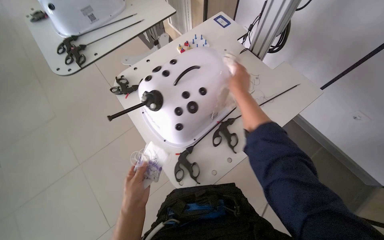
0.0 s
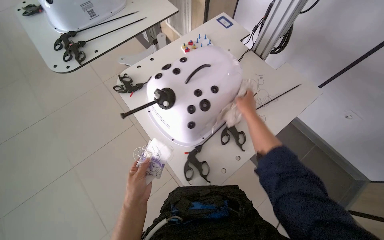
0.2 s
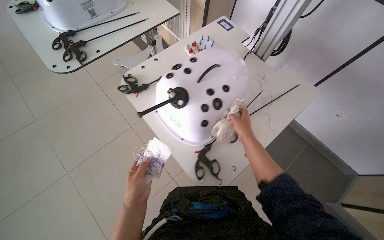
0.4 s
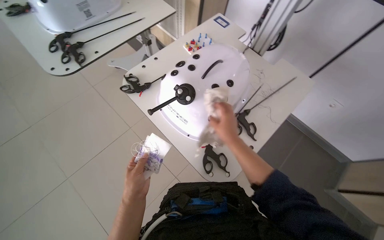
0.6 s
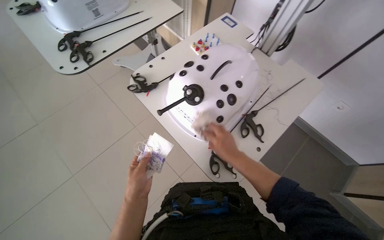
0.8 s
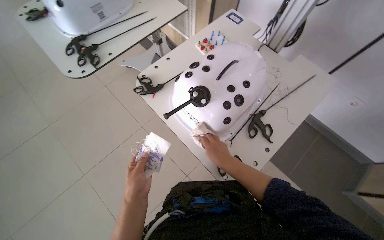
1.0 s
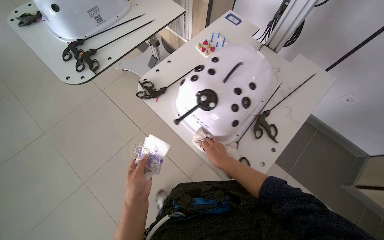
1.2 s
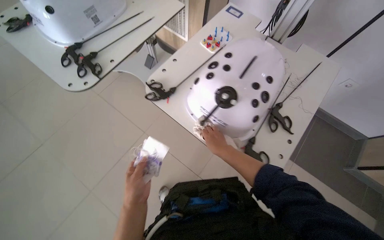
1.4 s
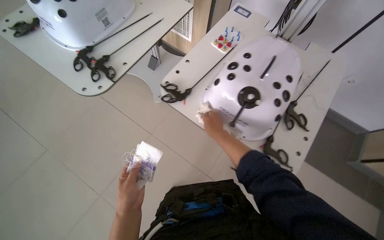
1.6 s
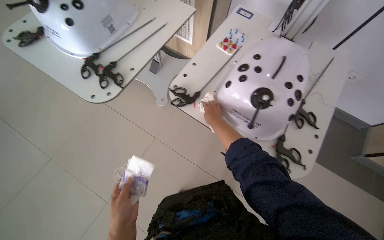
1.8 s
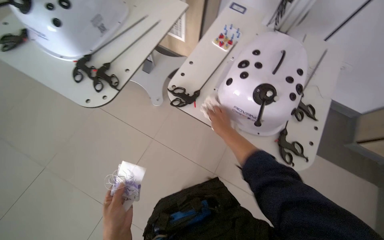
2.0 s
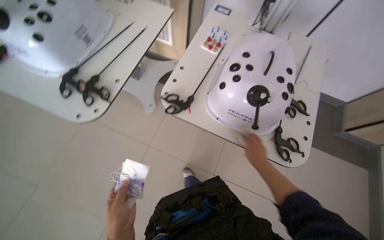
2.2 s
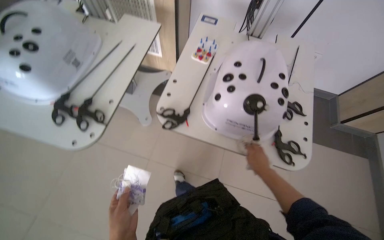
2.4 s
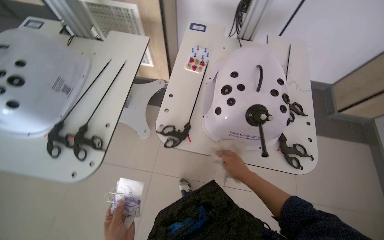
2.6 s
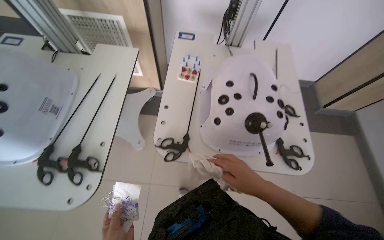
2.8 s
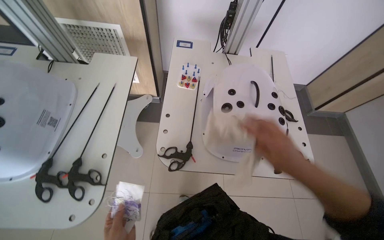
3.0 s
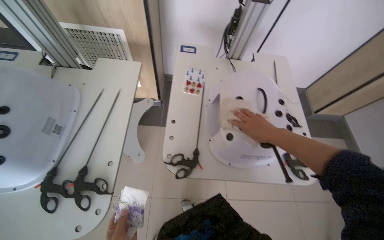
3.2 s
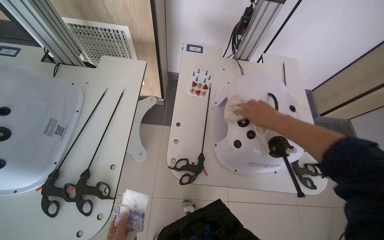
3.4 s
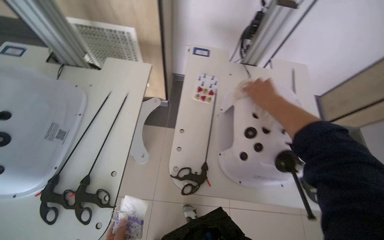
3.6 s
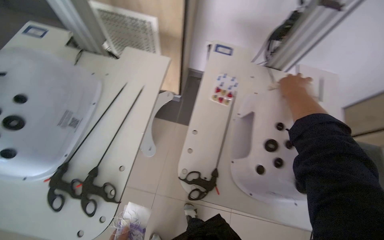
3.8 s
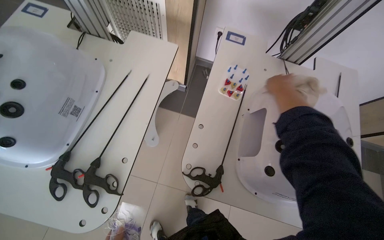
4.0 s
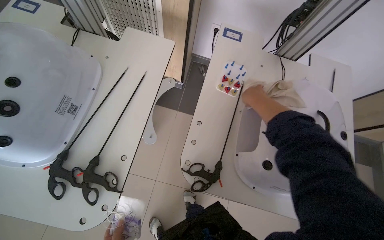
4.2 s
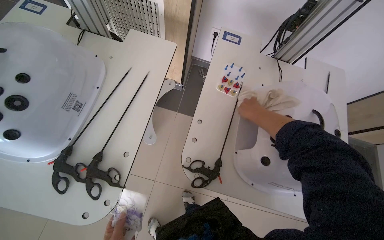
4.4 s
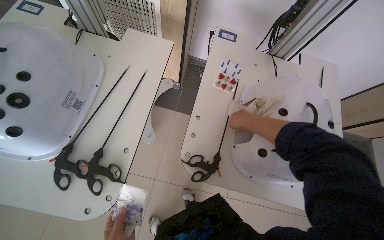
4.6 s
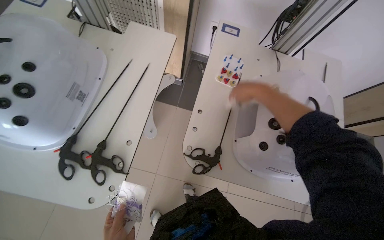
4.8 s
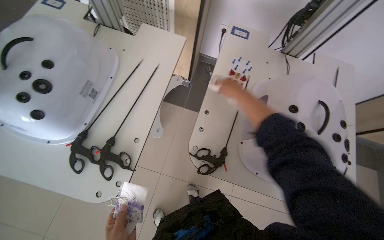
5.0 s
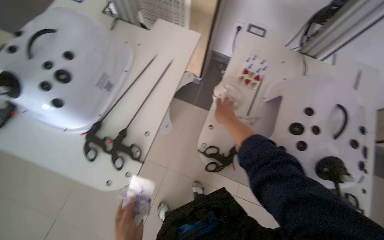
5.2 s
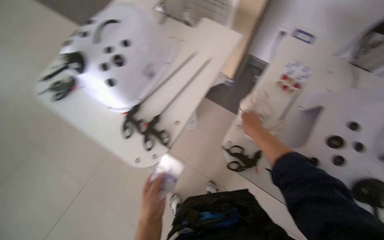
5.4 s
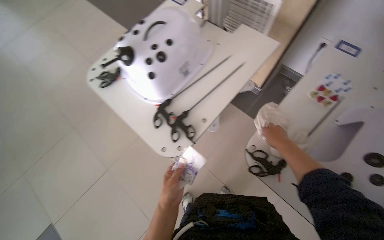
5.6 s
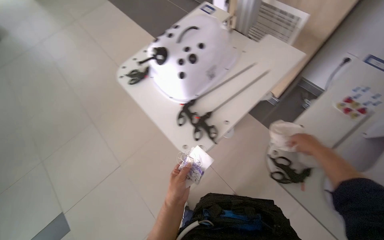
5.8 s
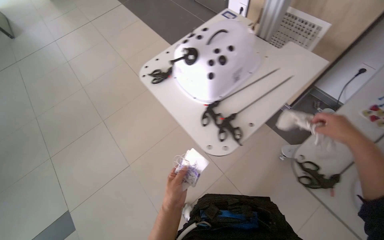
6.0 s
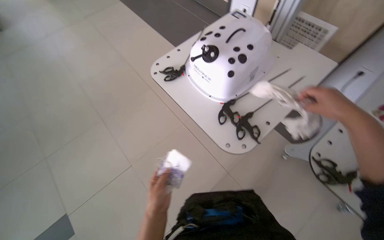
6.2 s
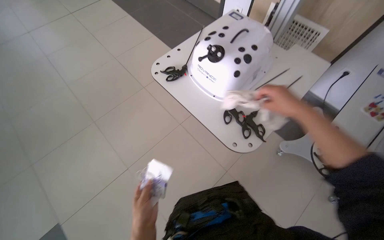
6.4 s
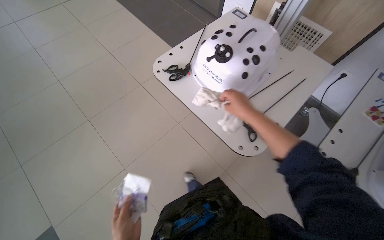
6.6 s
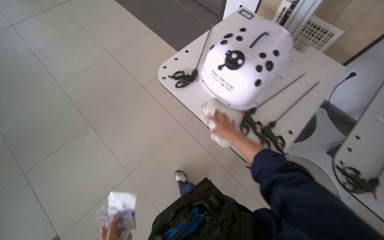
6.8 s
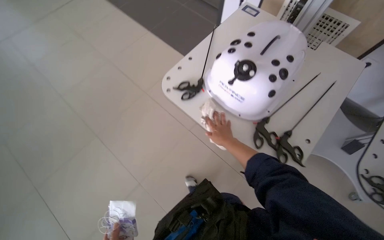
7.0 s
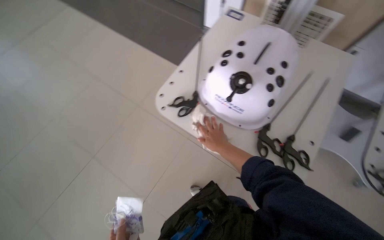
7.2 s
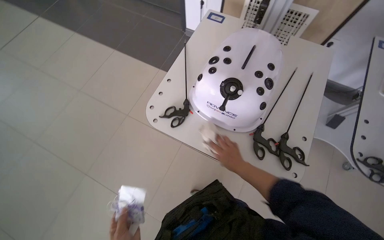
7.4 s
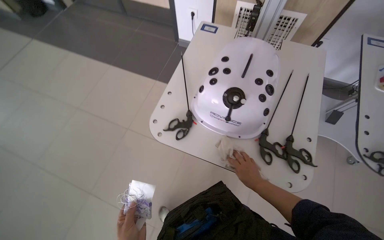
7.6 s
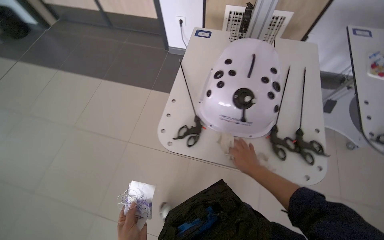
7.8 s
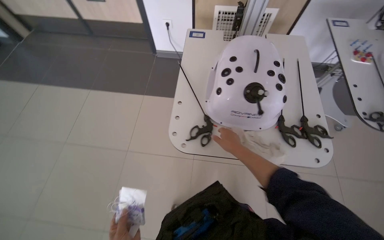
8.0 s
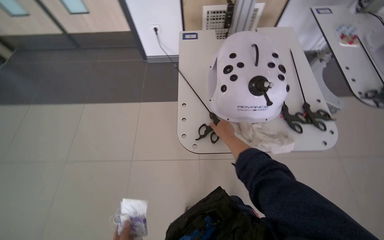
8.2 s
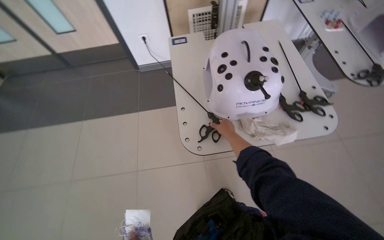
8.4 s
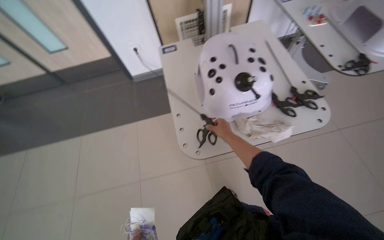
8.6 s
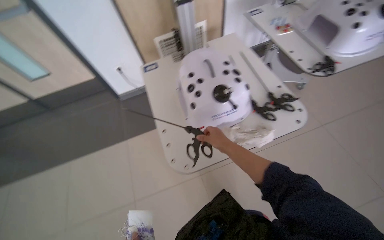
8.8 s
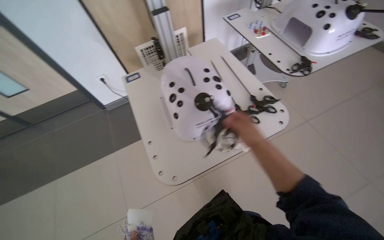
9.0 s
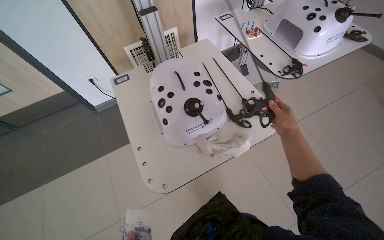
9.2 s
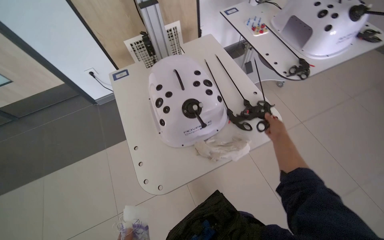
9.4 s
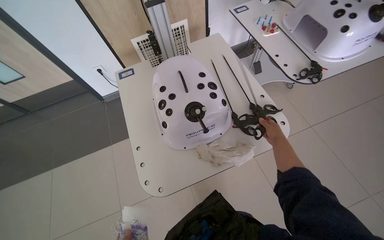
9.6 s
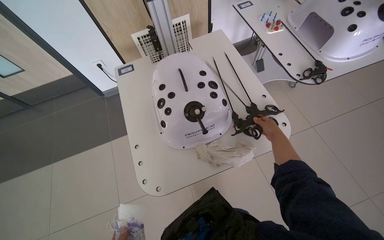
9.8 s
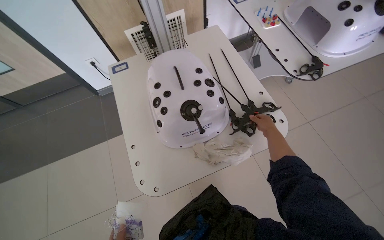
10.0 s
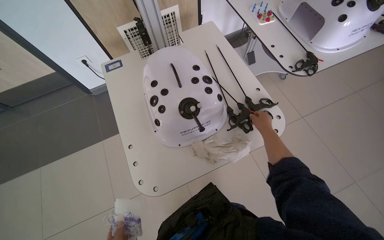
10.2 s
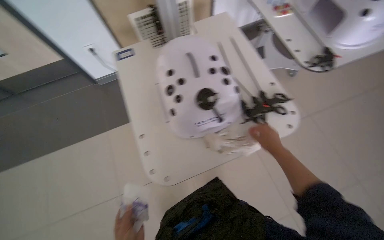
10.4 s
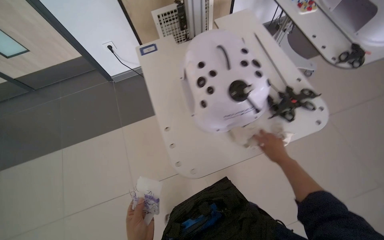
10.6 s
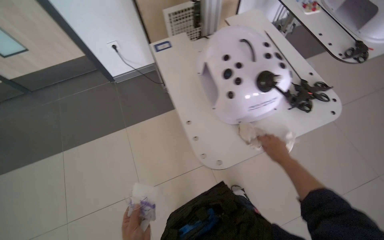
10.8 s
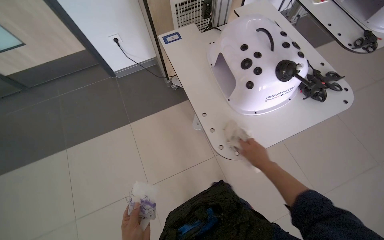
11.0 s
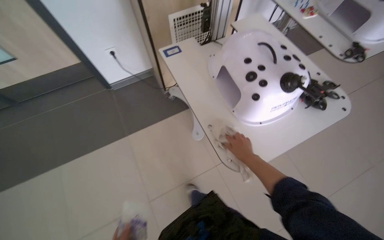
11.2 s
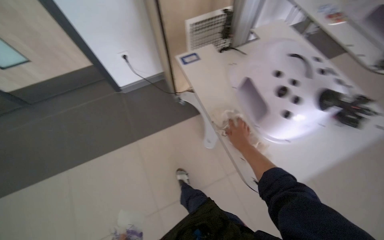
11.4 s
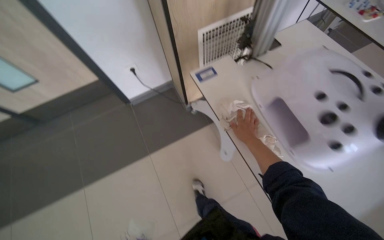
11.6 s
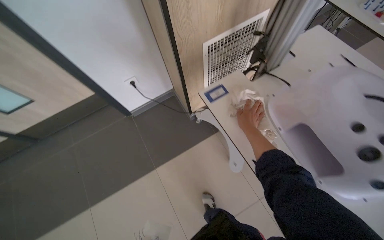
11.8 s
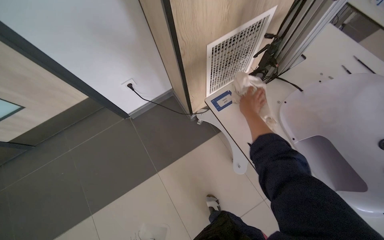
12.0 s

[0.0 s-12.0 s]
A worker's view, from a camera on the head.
Job: wiping surfaces.
The whole recording: Wiping various surfaces in the room. The worker wipes the side of the wooden desk, the projector screen stand, and two simulator devices.
0.0 to 1.6 s: The camera is carried to the left, approximately 40 cm. The head rotates roughly 15 degrees to the right.
1.6 to 3.0 s: The wearer looks roughly 35 degrees further to the right. The right hand goes approximately 15 cm nearer to the camera.
3.0 to 4.4 s: The right hand travels up the picture, farther from the camera and to the left by some 35 cm.
4.4 to 6.0 s: The head turns to the left by some 40 degrees.
6.0 to 7.6 s: The head travels roughly 40 cm. The head turns to the right by approximately 30 degrees.
7.6 to 9.0 s: The head turns to the right by some 45 degrees.
9.0 to 10.4 s: The right hand heads to the right and farther from the camera, covering about 20 cm.
10.4 to 12.0 s: The wearer moves some 60 cm.

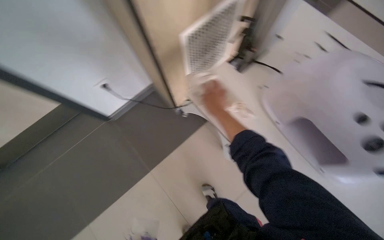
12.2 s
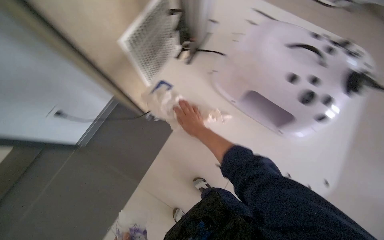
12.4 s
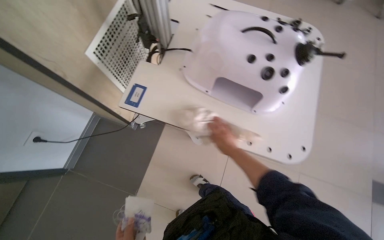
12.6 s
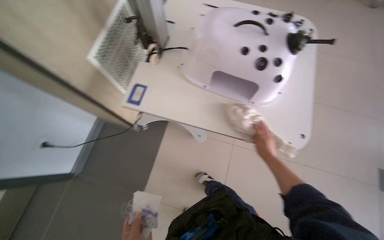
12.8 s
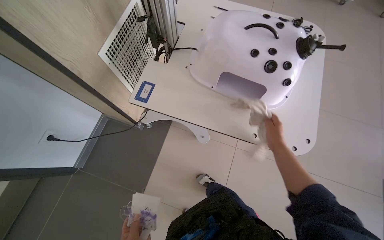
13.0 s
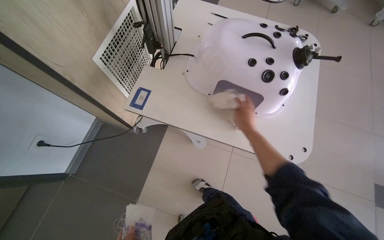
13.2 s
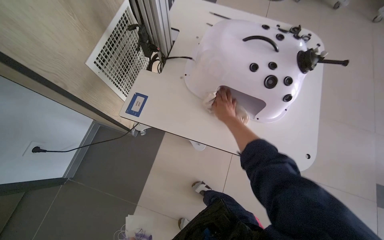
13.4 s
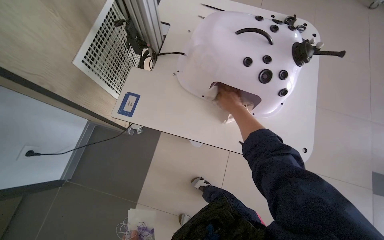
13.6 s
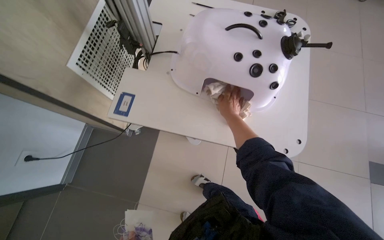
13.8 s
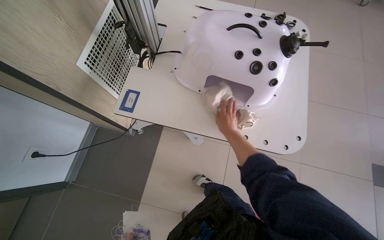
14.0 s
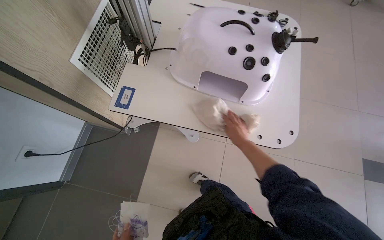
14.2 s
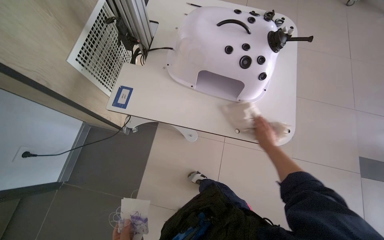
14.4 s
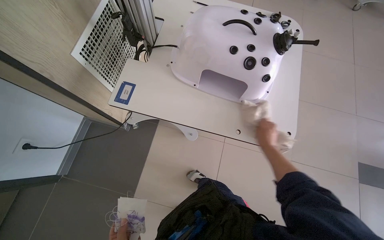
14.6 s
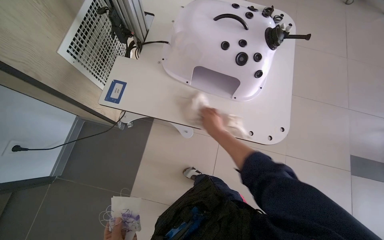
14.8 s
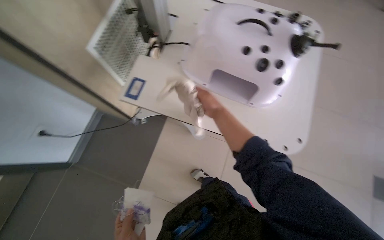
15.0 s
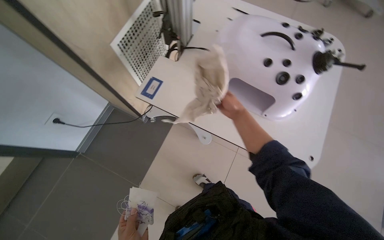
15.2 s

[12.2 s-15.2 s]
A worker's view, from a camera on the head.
Job: wiping surfaces.
The whole recording: Wiping various surfaces in the room. The worker wipes the side of the wooden desk, the projector screen stand, and two simulator devices.
12.2 to 13.8 s: The head rotates about 40 degrees to the right.
13.8 to 15.2 s: The right hand travels to the right and back again, some 15 cm each way.

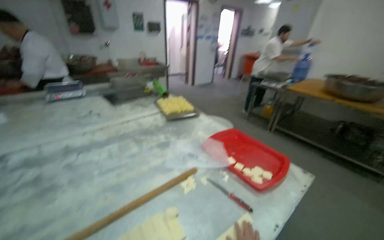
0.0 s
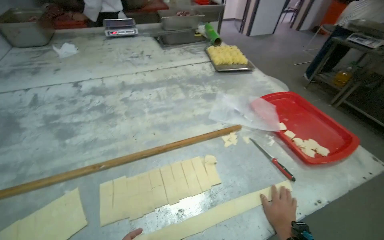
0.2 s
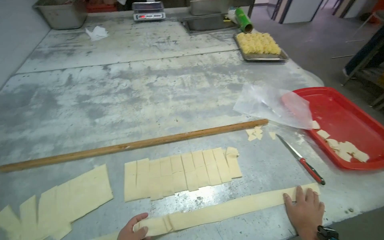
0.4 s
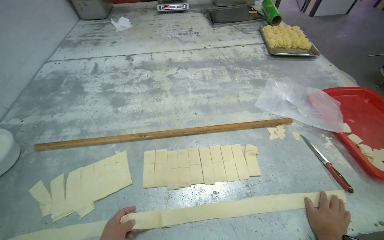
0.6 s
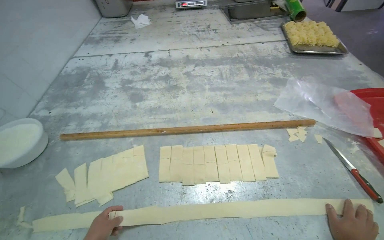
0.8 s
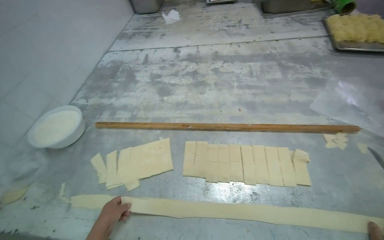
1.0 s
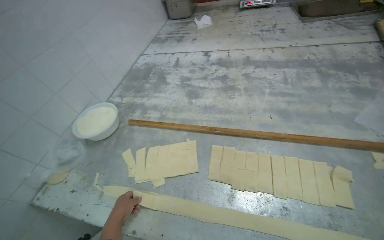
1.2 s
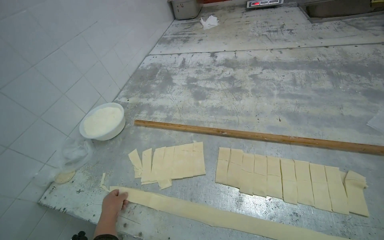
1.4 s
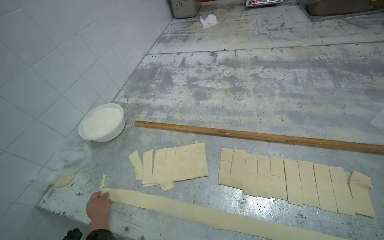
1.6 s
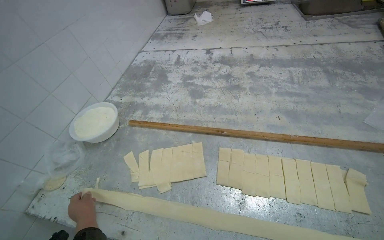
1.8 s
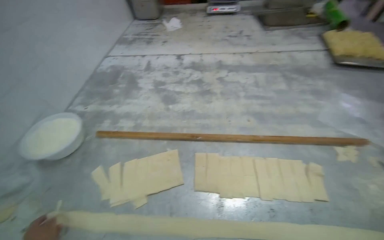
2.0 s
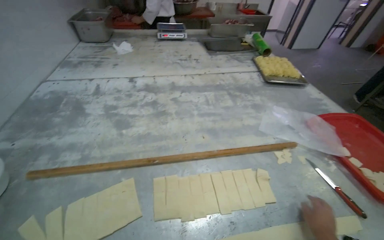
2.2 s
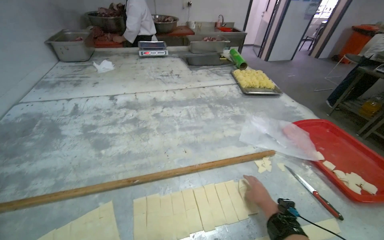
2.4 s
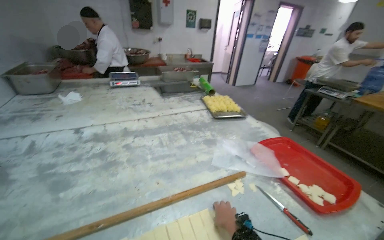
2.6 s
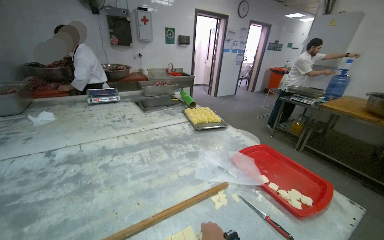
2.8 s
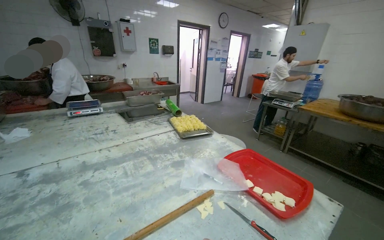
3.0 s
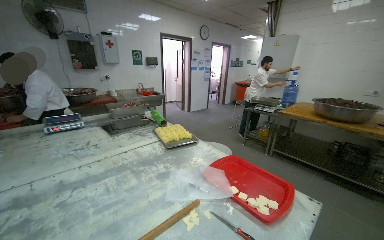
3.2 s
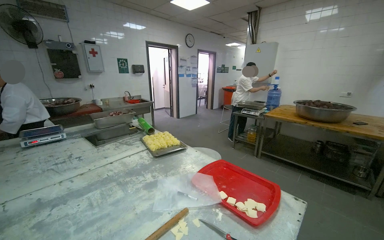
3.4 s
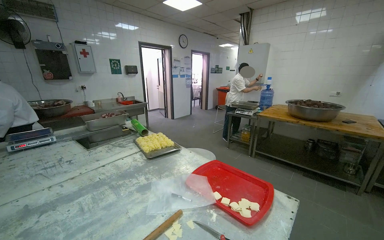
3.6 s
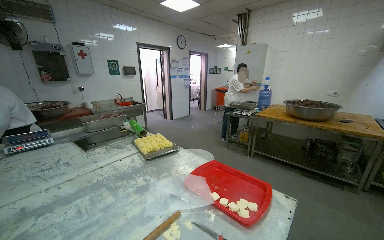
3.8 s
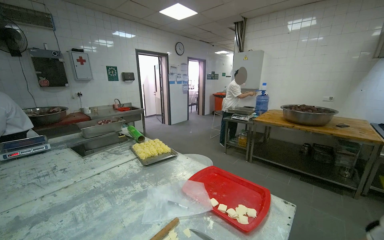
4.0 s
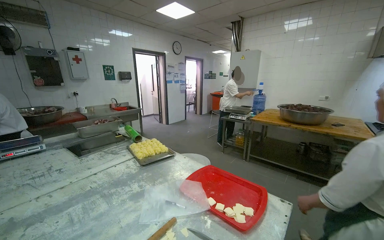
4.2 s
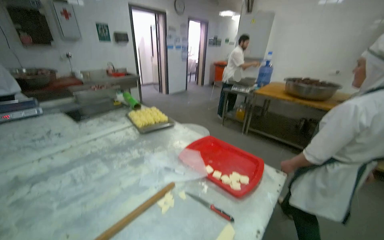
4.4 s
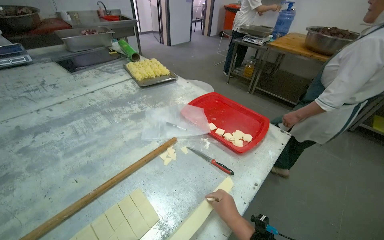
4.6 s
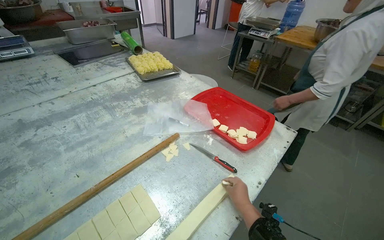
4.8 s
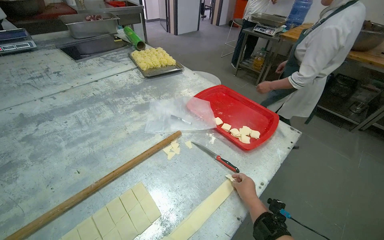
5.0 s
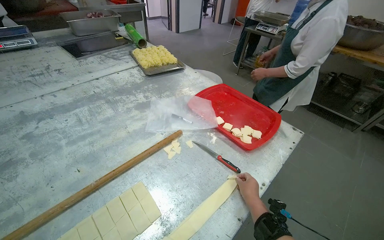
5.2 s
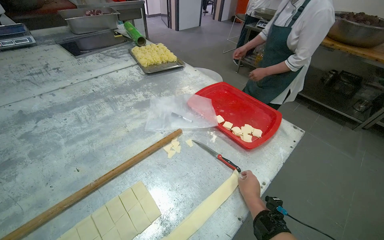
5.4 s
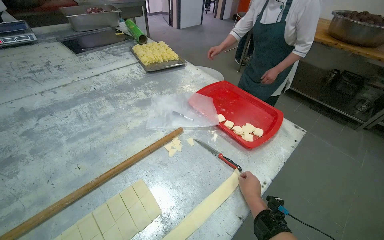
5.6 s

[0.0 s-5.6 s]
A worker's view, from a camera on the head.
Job: preparing food.
The whole recording: Preparing dough pieces on table. The worker arranges and folds dough pieces on the metal table.
0.0 to 1.4 s: The wearer looks roughly 55 degrees further to the left. The view tips downward by roughly 20 degrees.
1.4 to 2.8 s: The head turns to the right by about 50 degrees. The view tips upward by some 25 degrees.
2.8 to 4.2 s: The wearer's head swings approximately 20 degrees to the right.
4.2 to 5.6 s: The camera pitches downward, by approximately 30 degrees.
